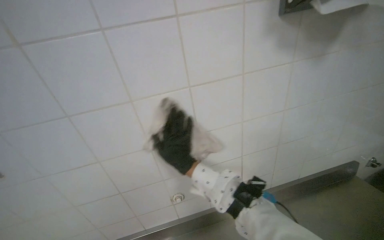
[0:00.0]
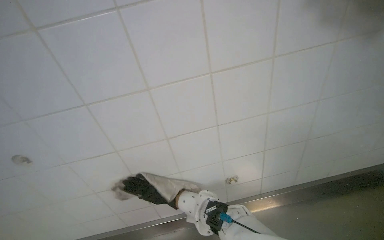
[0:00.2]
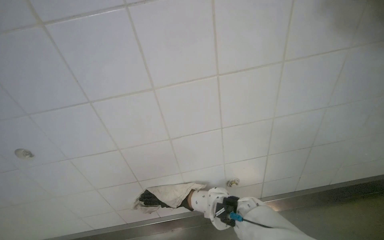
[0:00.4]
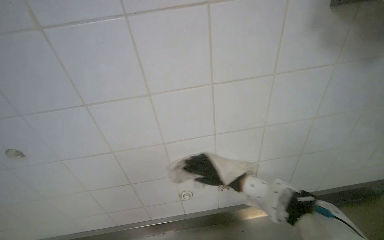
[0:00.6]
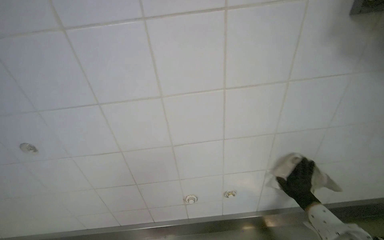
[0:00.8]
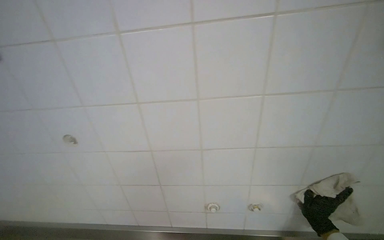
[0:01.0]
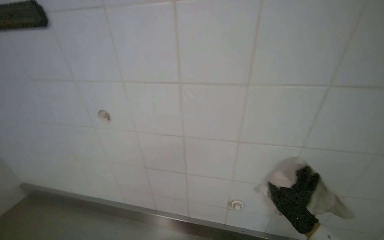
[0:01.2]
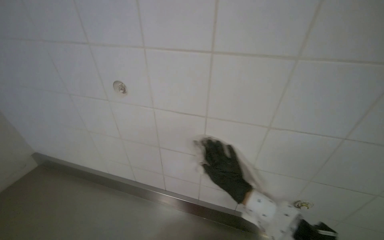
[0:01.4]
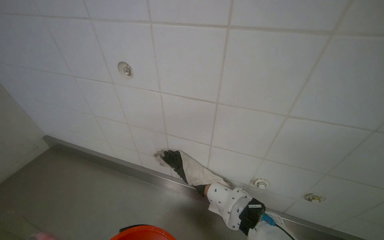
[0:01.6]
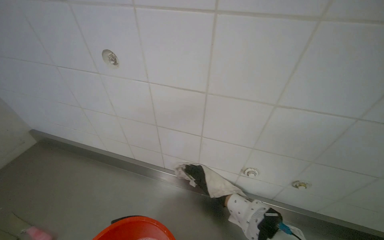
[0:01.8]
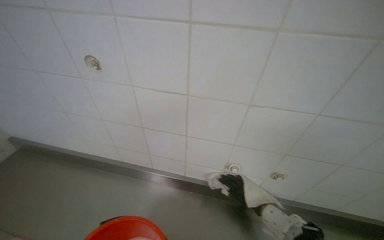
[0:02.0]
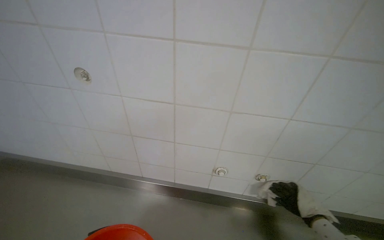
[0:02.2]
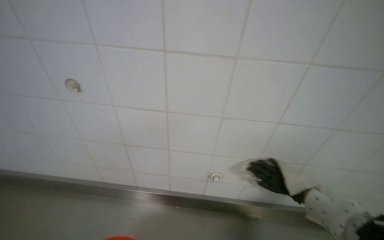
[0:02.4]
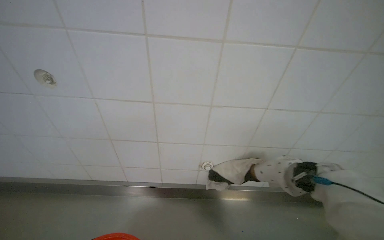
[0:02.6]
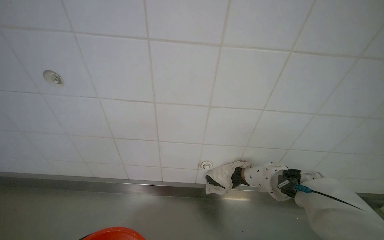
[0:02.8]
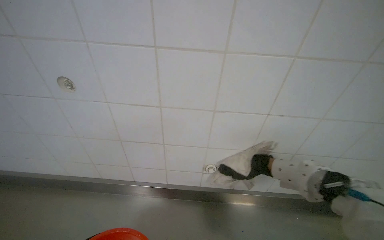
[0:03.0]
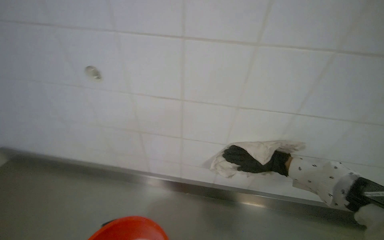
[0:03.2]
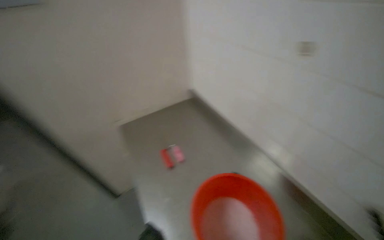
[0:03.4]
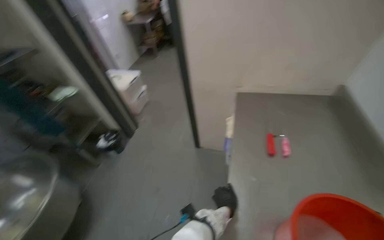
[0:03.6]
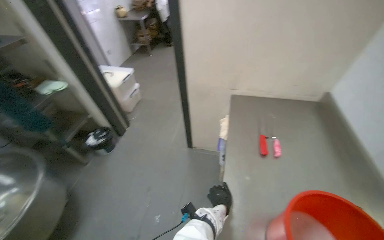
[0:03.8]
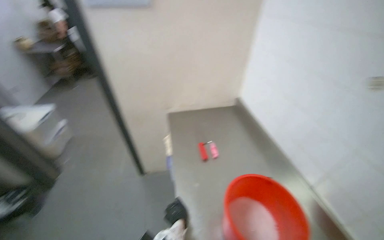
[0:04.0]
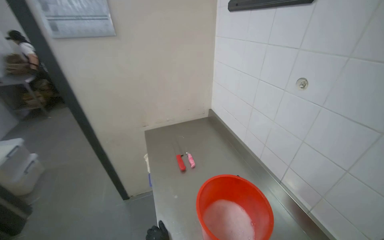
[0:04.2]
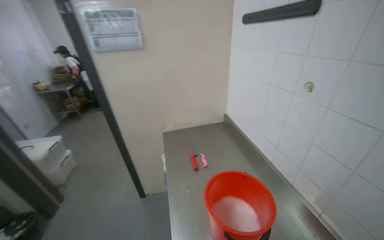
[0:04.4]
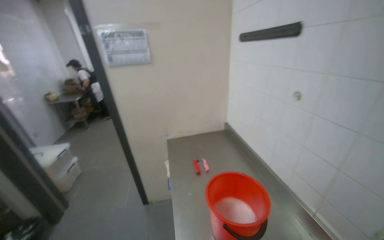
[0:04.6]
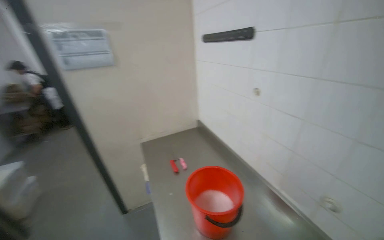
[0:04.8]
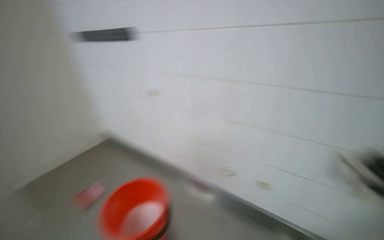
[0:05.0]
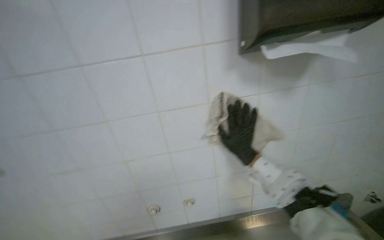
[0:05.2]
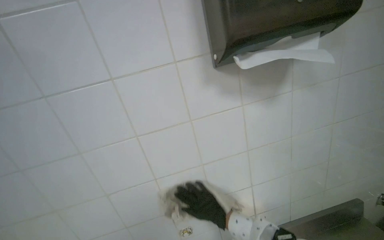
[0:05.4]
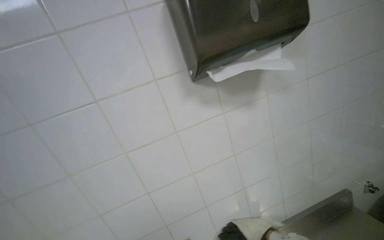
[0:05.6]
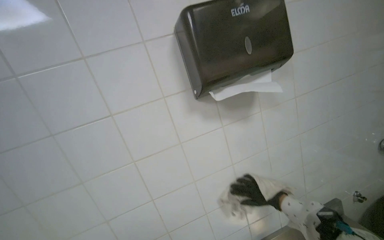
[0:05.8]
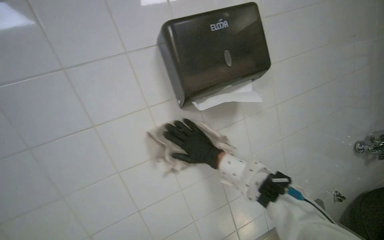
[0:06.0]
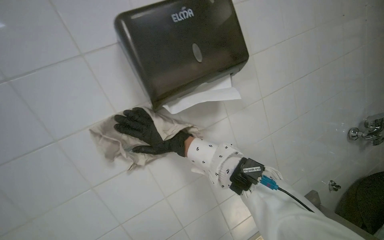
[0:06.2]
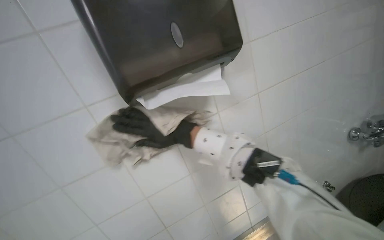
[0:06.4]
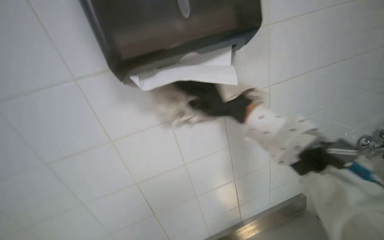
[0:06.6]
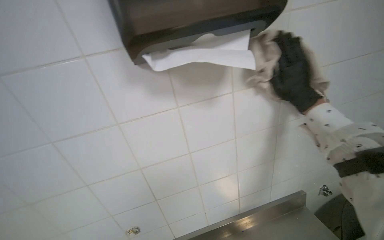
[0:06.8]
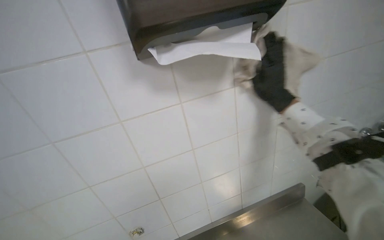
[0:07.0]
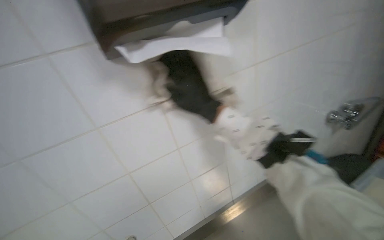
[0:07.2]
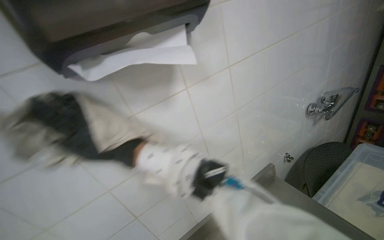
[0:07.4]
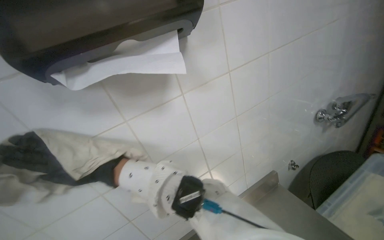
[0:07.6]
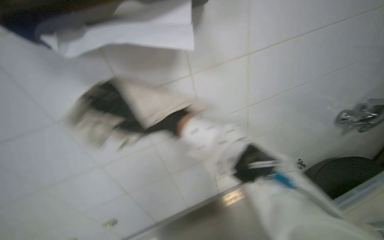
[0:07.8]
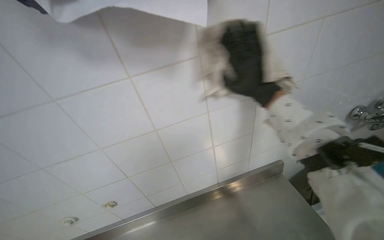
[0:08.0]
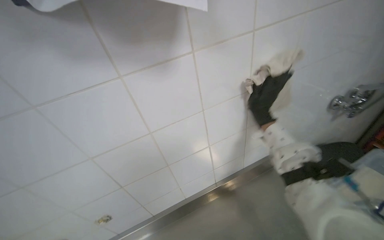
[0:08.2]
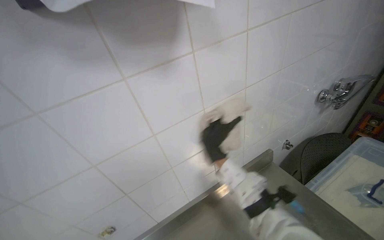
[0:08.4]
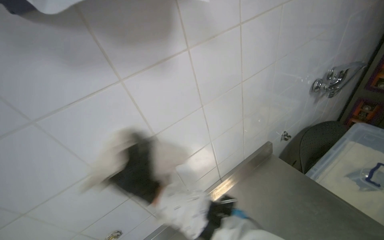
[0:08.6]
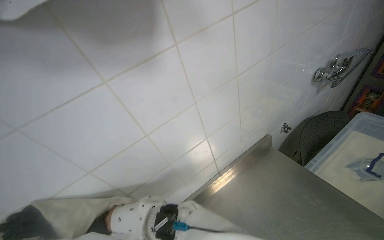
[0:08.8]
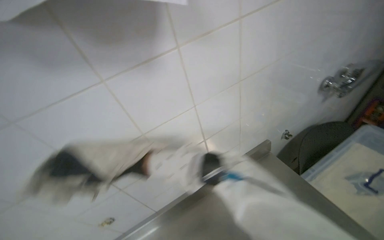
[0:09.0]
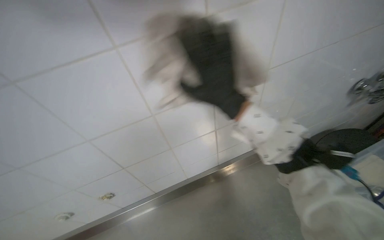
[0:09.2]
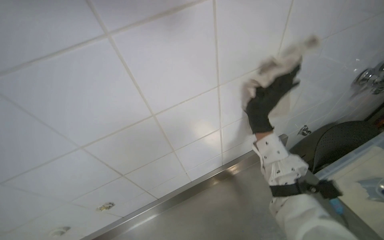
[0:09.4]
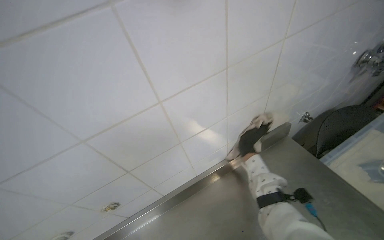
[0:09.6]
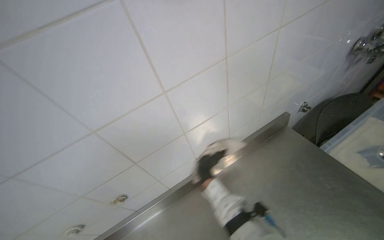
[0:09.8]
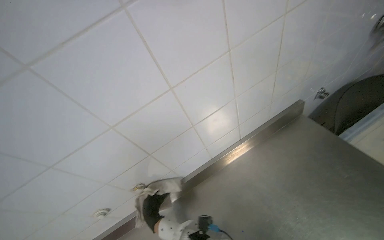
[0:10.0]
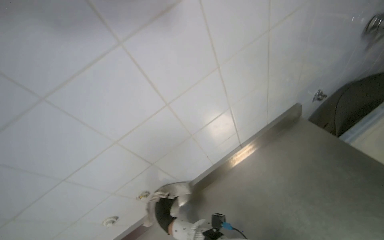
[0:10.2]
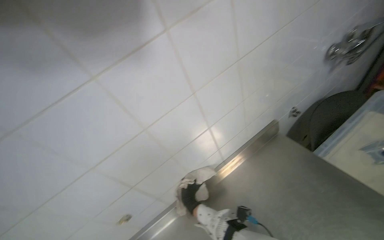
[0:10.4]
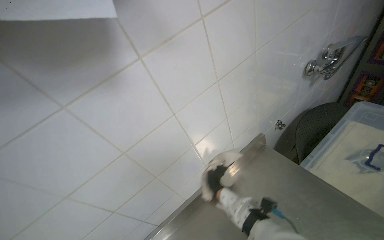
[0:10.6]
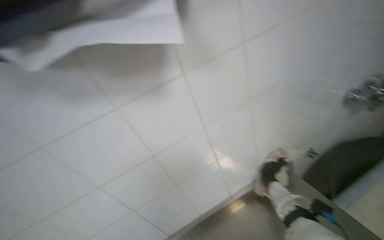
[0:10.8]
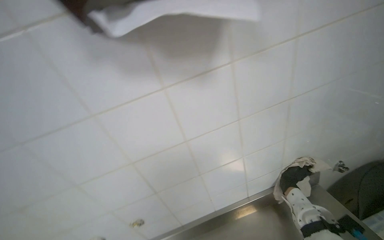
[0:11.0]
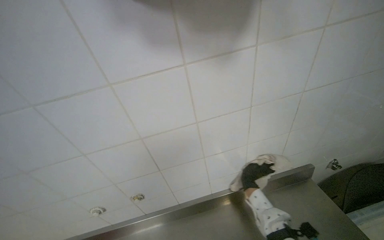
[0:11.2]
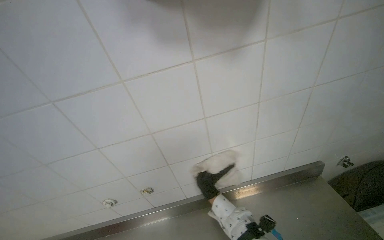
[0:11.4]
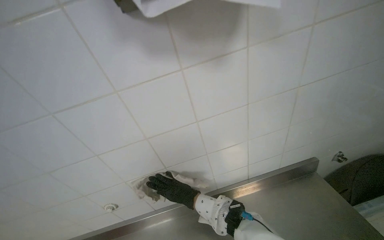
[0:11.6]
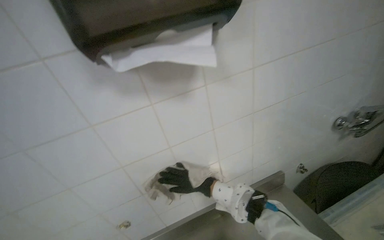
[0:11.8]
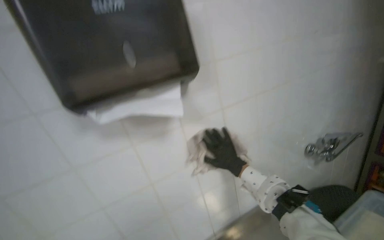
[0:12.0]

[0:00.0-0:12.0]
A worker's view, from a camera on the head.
Job: wiping surfaces.
The whole recording: Wiping tiled kitchen wall. The worker wipes the tiled kitchen wall with a cleaning cloth, moving items like knives and a magnetic strip to clean the surface thoroughly.
0.0 to 1.6 s: The head turns to the left by approximately 35 degrees. The view tips downward by about 15 degrees.
4.4 to 6.0 s: The head rotates approximately 65 degrees to the right. The camera pitches upward, by some 20 degrees.
6.0 to 7.6 s: The view tips downward by approximately 15 degrees.
7.6 to 9.0 s: The view tips downward by roughly 15 degrees.
10.4 to 12.0 s: The wearer looks about 25 degrees further upward. The right hand goes left and right, roughly 35 cm each way, reversing 2 times.

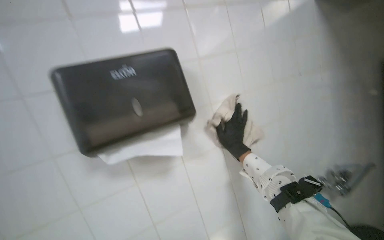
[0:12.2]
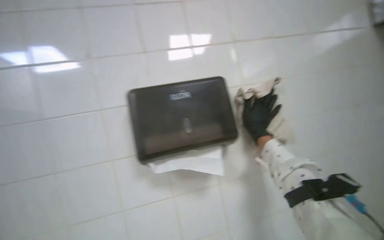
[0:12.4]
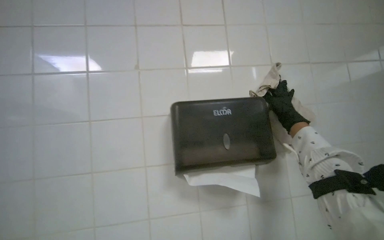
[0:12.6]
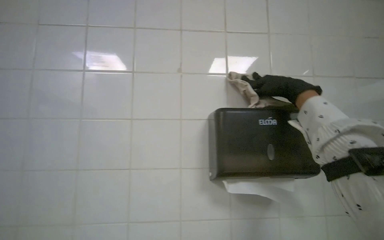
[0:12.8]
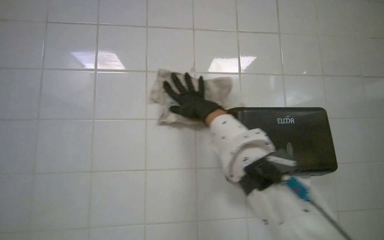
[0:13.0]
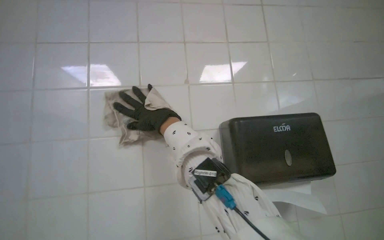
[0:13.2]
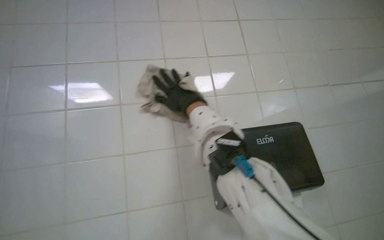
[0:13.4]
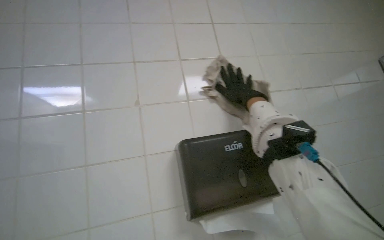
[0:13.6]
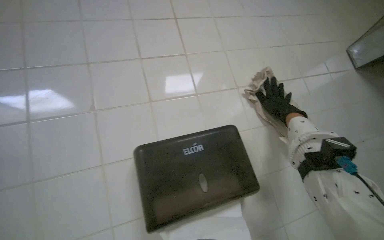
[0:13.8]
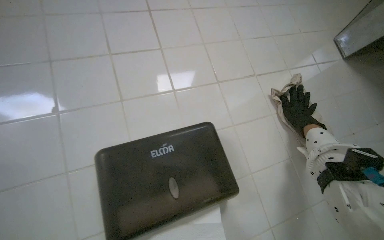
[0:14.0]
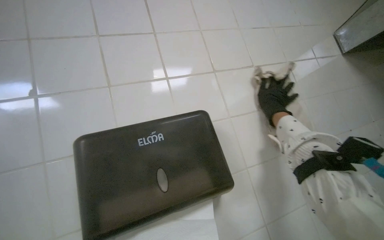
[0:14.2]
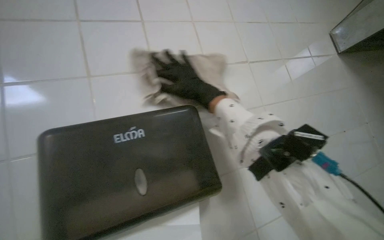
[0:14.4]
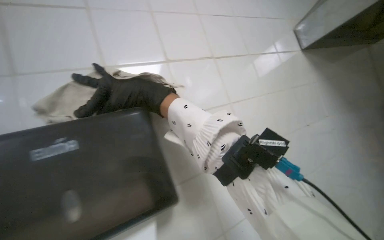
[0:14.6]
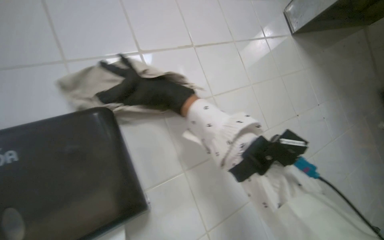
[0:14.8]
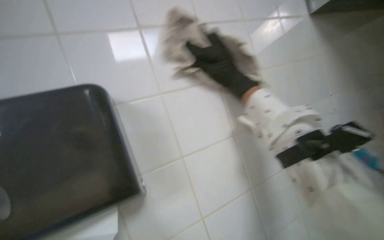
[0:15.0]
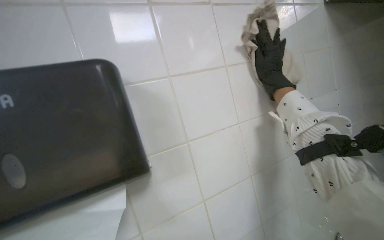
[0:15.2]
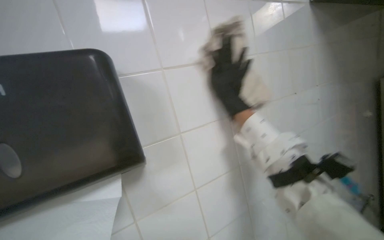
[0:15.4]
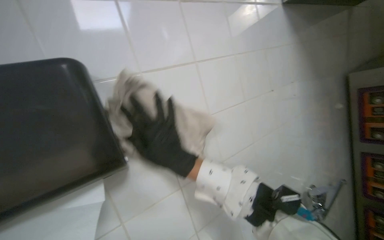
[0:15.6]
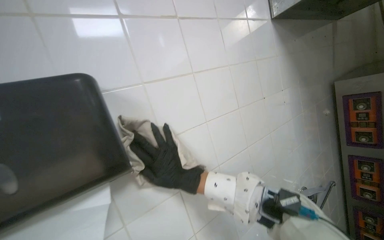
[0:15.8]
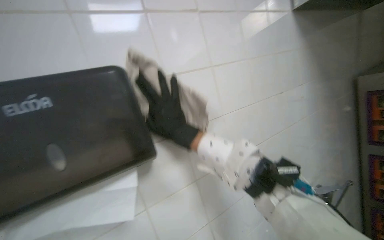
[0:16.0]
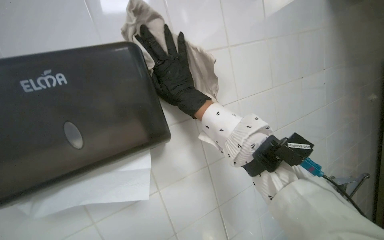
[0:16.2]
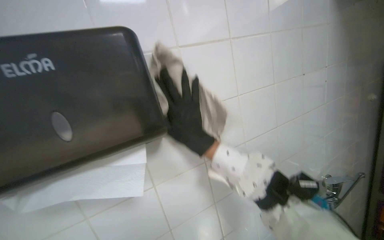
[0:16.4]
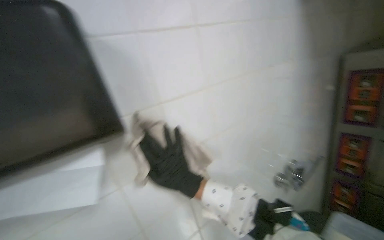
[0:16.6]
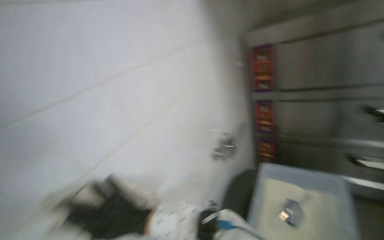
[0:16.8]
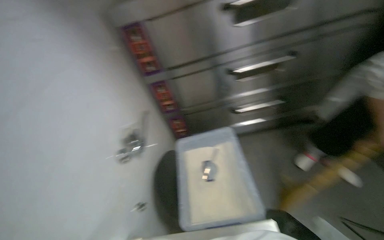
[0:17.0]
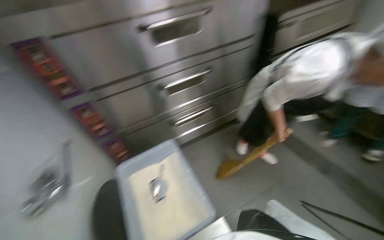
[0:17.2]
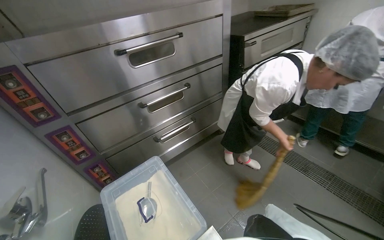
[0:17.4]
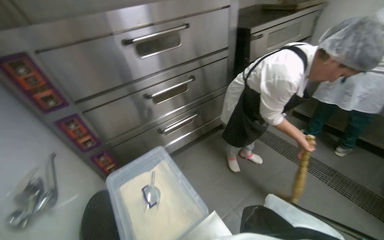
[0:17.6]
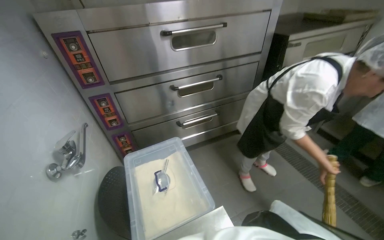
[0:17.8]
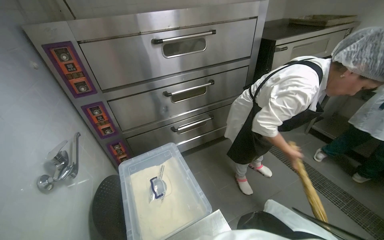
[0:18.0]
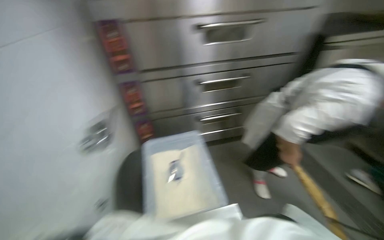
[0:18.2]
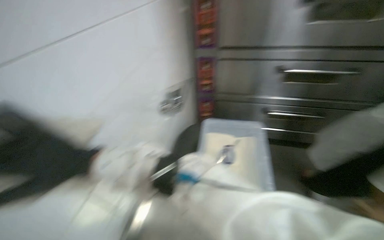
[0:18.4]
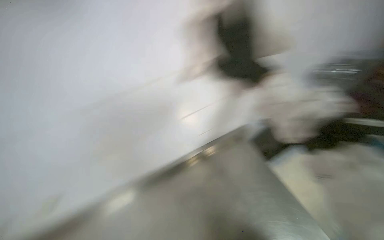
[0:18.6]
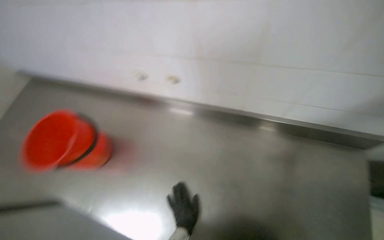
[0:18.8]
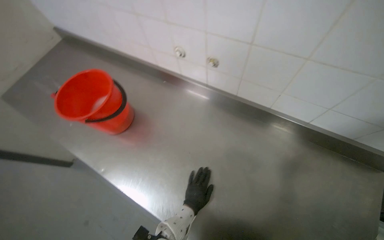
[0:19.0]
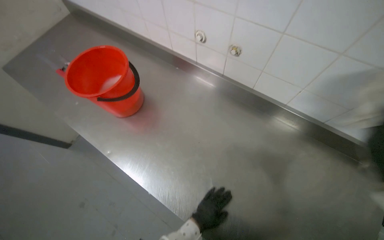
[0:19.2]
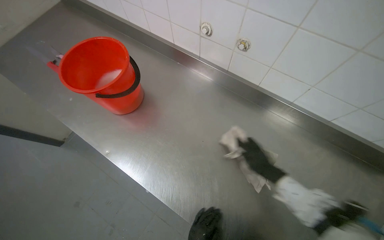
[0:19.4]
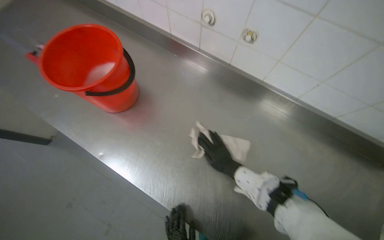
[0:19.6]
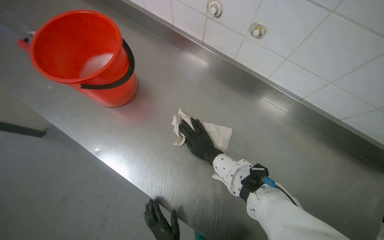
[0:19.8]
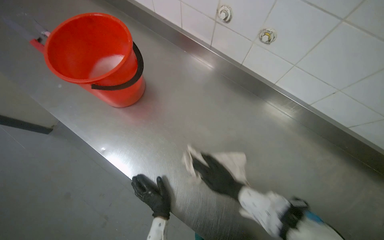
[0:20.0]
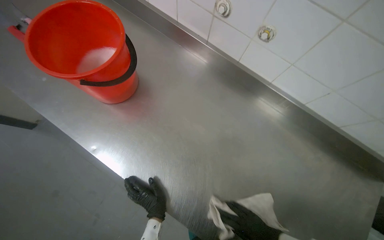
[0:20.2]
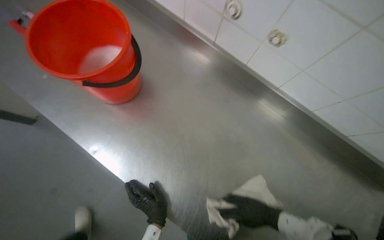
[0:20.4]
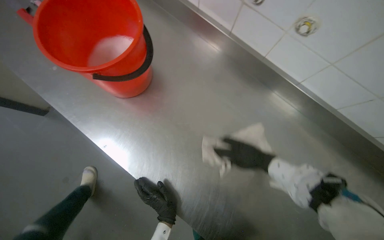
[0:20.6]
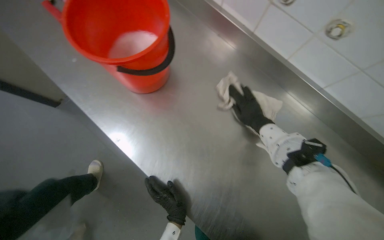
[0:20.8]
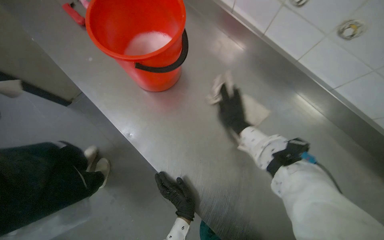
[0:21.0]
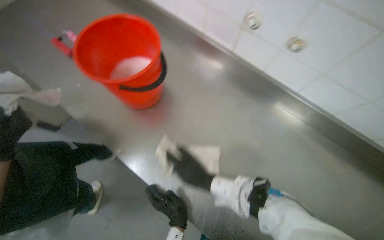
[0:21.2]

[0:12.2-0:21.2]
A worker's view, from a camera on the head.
Job: wiping surfaces.
The whole recording: Wiping tiled kitchen wall. The worker wipes the tiled kitchen wall with a cleaning cloth, moving items like knives and a magnetic strip to clean the surface thoroughly.
12.2 to 13.8 s: The wearer looks some 15 degrees further upward.
13.8 to 15.2 s: The view pans to the right by about 15 degrees. The right hand reaches about 25 cm to the left, then returns.
15.2 to 16.6 s: The right hand swings up and down the picture, some 25 cm each way, with 2 reversals.
16.6 to 18.2 s: The head rotates roughly 75 degrees to the right.
18.2 to 19.8 s: The wearer's head swings some 25 degrees to the left. The view tilts roughly 15 degrees downward.
19.8 to 21.2 s: The right hand swings up and down the picture, approximately 35 cm each way, with 2 reversals.
